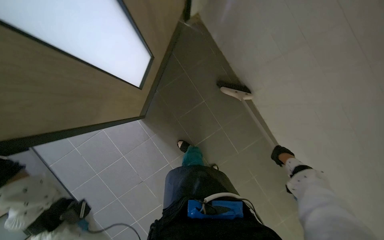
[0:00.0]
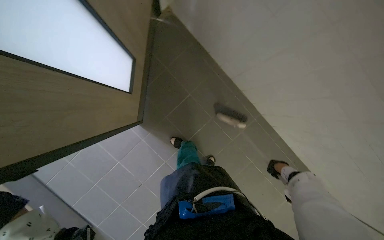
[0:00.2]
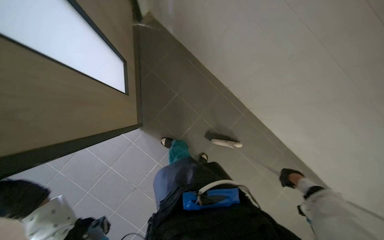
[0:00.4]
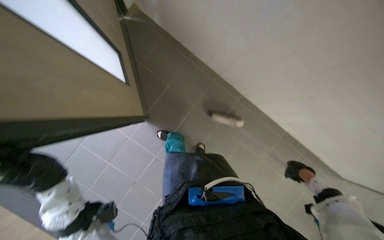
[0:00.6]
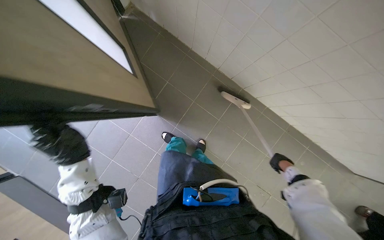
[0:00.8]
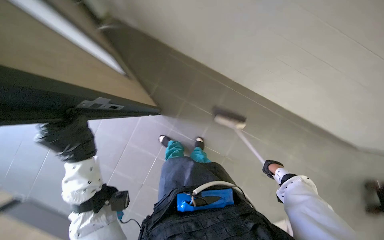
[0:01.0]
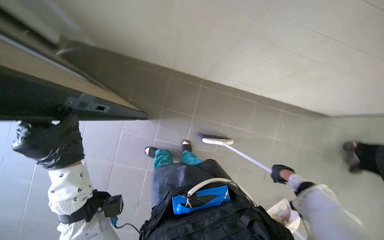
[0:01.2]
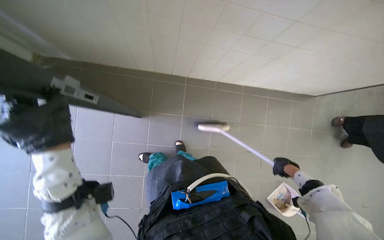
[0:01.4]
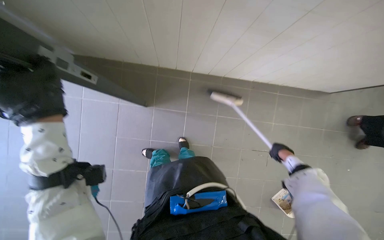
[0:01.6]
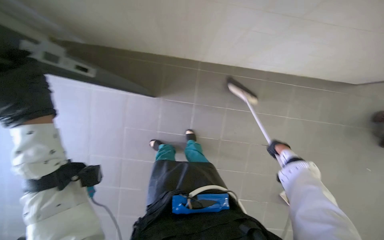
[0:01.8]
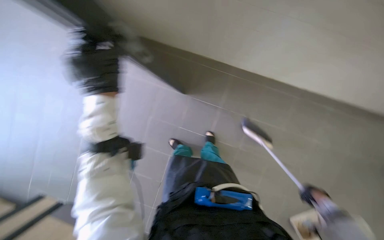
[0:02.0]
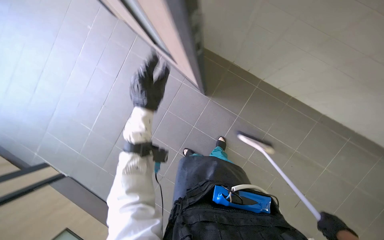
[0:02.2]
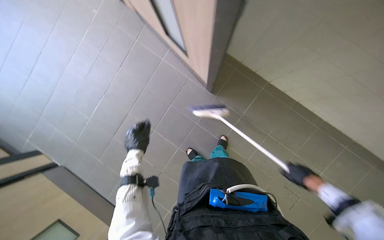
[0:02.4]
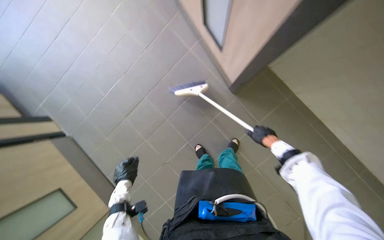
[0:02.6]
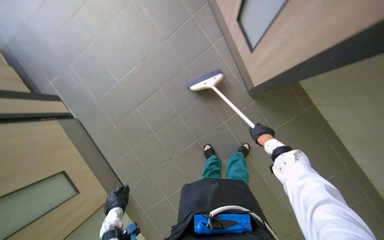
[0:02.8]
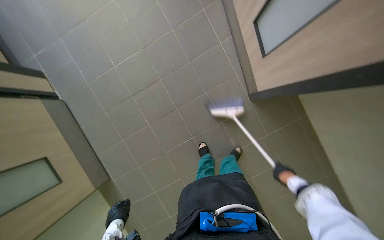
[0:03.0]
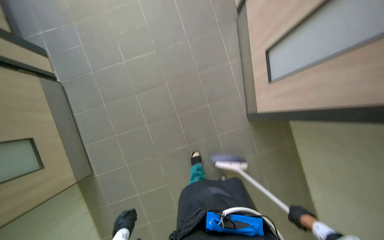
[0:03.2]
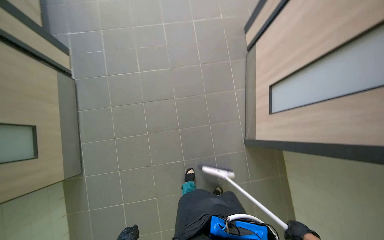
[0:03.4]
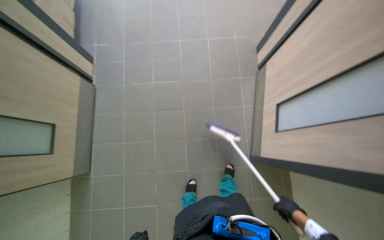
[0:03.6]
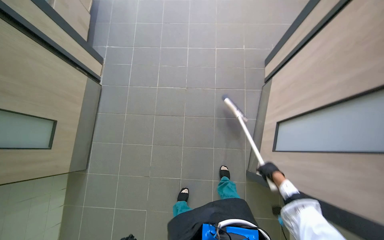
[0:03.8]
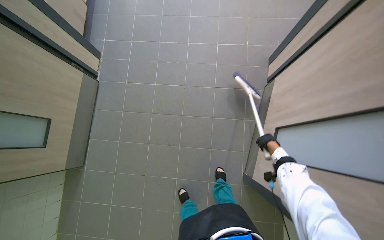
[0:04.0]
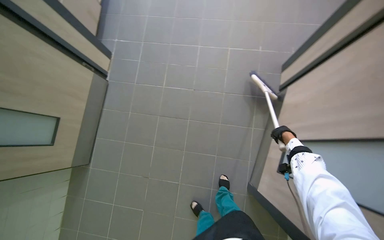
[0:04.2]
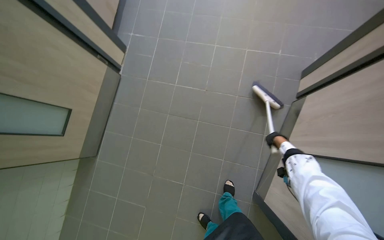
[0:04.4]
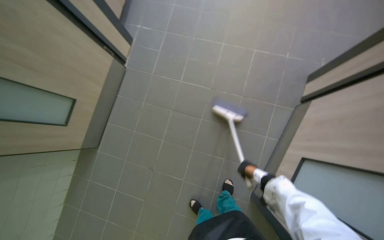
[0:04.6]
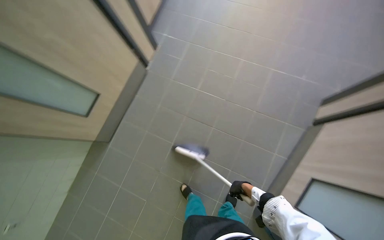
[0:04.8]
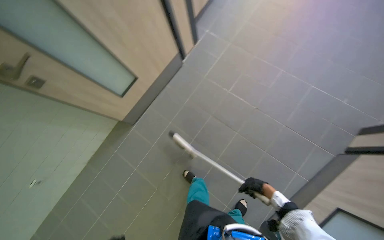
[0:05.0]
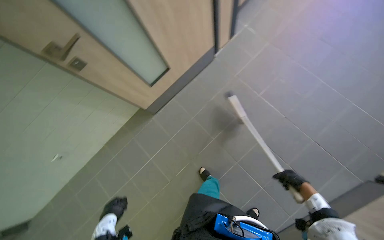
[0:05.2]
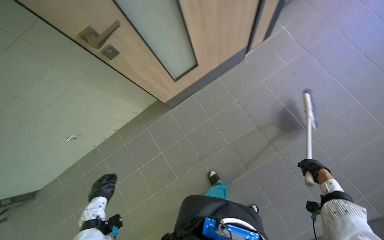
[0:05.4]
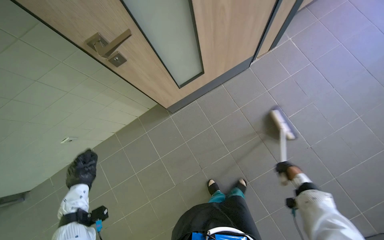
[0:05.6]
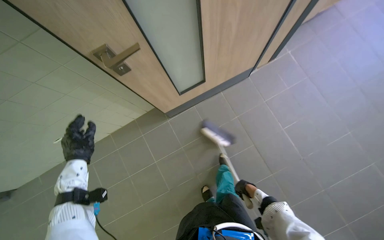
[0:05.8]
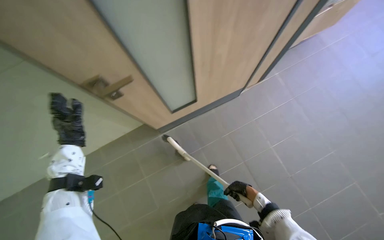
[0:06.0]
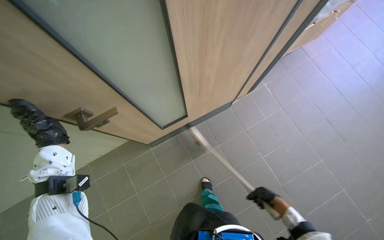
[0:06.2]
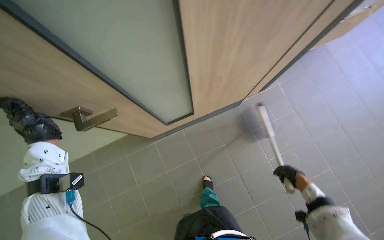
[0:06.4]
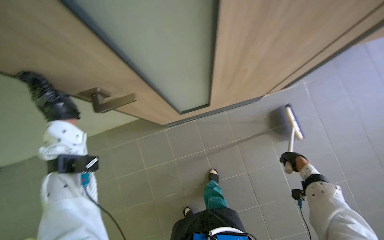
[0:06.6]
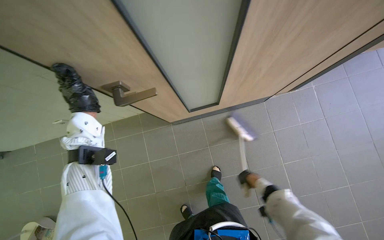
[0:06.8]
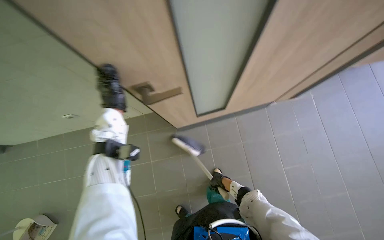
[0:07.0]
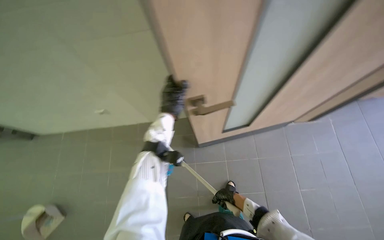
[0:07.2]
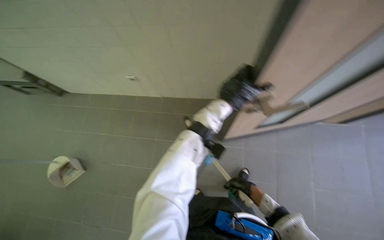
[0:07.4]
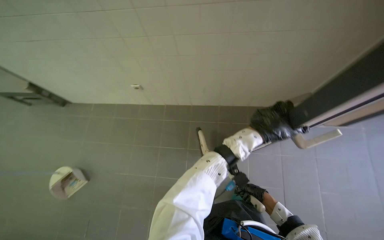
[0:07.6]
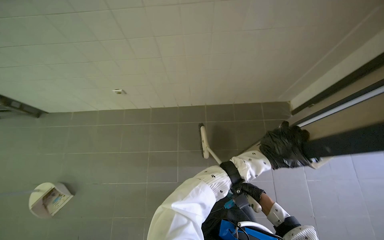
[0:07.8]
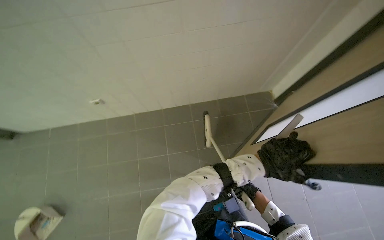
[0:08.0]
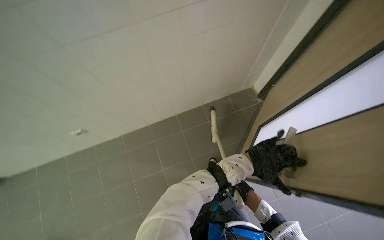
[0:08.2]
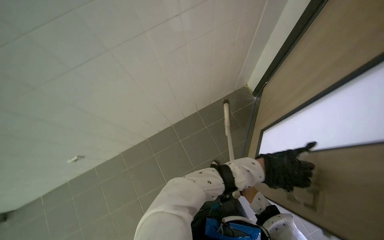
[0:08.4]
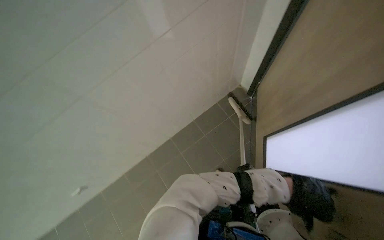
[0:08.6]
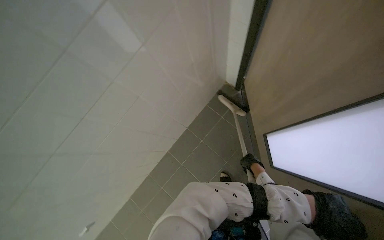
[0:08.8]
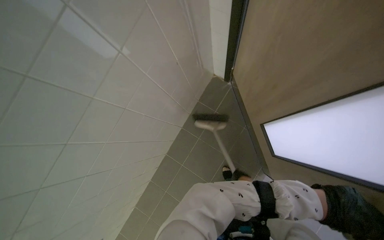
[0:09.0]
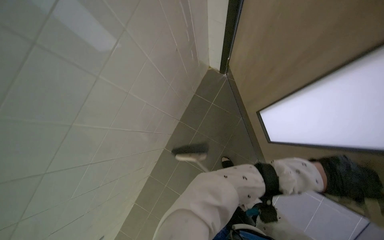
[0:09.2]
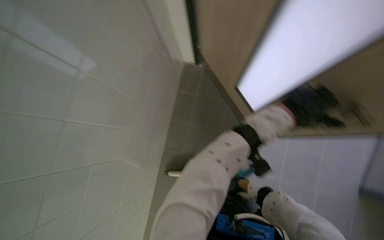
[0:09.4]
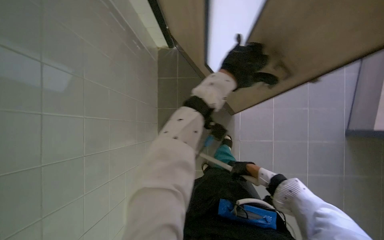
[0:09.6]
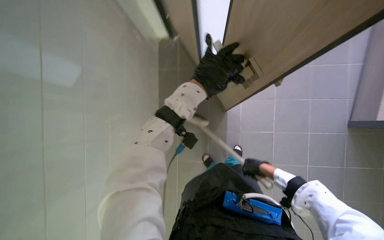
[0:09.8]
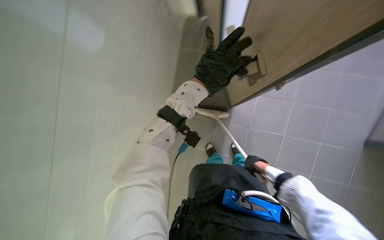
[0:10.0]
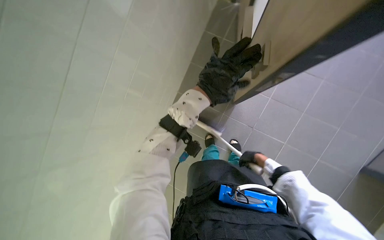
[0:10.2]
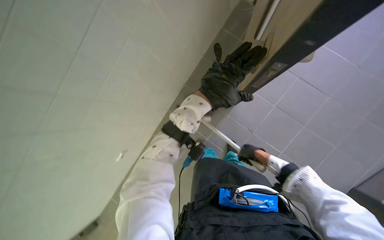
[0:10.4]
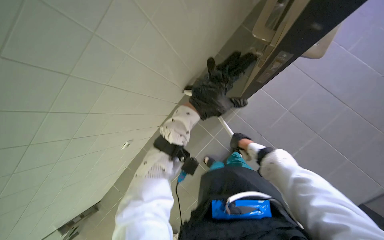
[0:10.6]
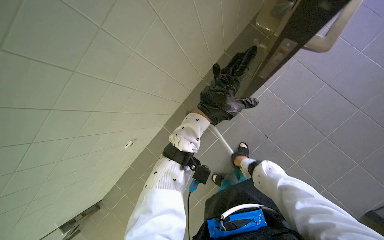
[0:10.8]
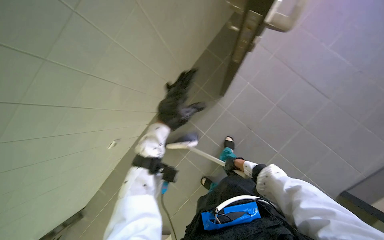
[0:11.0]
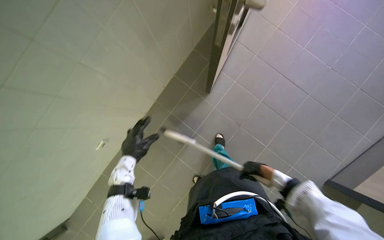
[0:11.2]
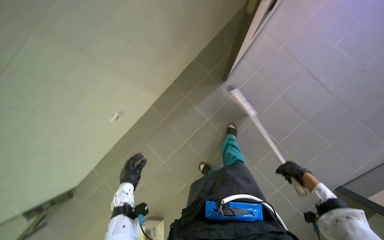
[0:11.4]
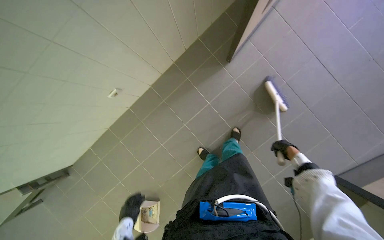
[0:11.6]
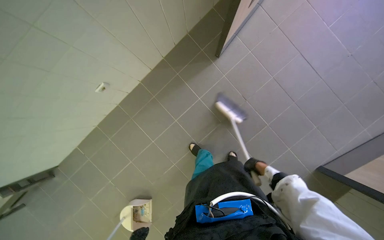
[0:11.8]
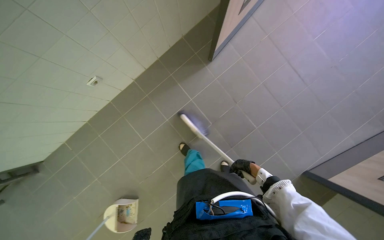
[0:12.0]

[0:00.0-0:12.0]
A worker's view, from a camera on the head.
Job: sweeping floor.
The whole recording: Sweeping kitchen floor. The worker sweeps the kitchen floor with a broom and dustpan, moving chairs to clean underneath them.
0:00.0 to 0:01.6: The right hand moves nearer and farther over about 10 cm, changing direction 2 times.
0:01.6 to 0:03.0: The head rotates approximately 25 degrees to the left. The left hand shifts approximately 50 cm down the picture and farther from the camera.
0:03.0 to 0:04.4: The wearer looks about 15 degrees further upward. The scene rotates clockwise by about 40 degrees.
0:04.4 to 0:06.0: The camera is carried approximately 60 cm. The scene rotates clockwise by some 50 degrees.
0:06.0 to 0:07.6: The wearer's head swings roughly 35 degrees to the left. The right hand moves some 15 cm to the right and comes back.
0:07.6 to 0:09.0: The camera is carried about 50 cm. The wearer's head swings approximately 60 degrees to the right.
0:09.0 to 0:10.4: Everything in view rotates some 35 degrees counterclockwise.

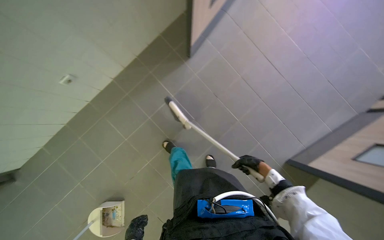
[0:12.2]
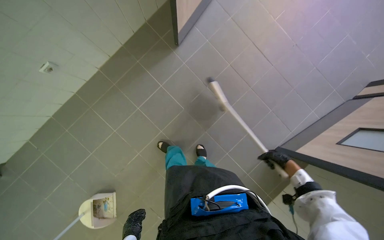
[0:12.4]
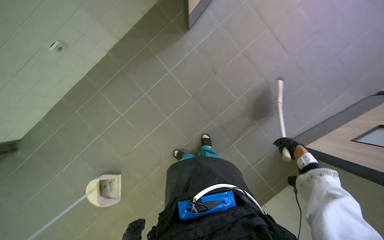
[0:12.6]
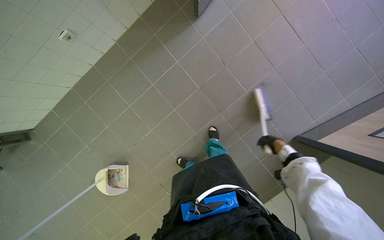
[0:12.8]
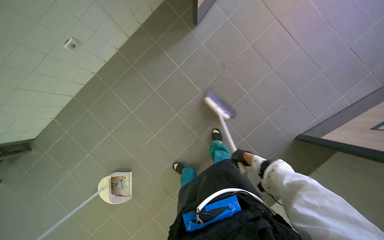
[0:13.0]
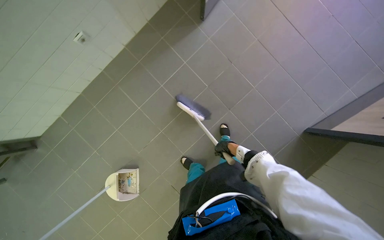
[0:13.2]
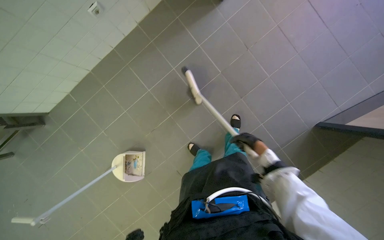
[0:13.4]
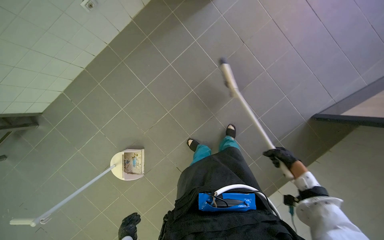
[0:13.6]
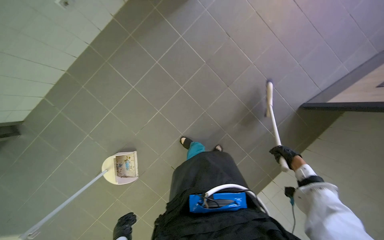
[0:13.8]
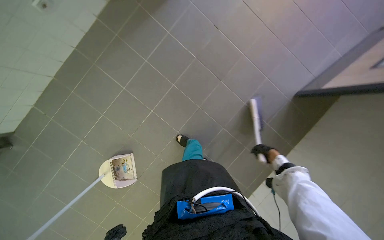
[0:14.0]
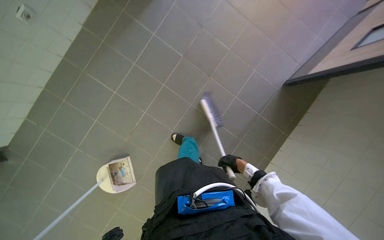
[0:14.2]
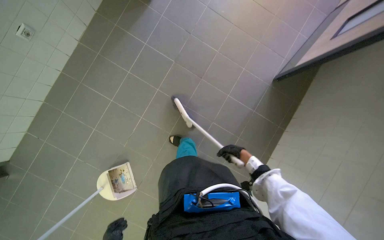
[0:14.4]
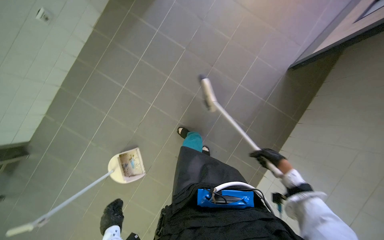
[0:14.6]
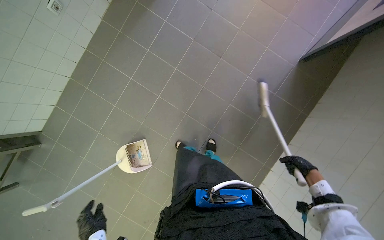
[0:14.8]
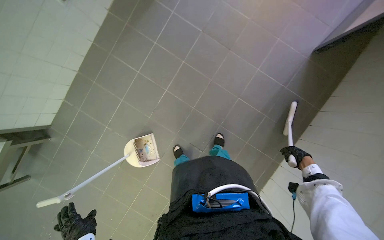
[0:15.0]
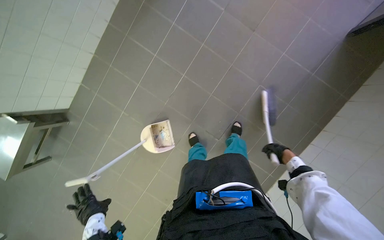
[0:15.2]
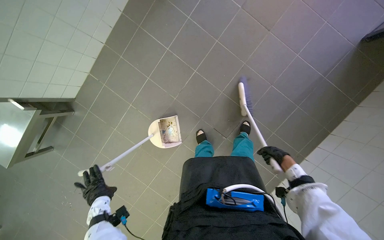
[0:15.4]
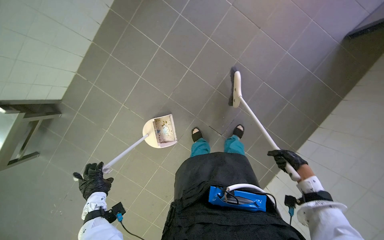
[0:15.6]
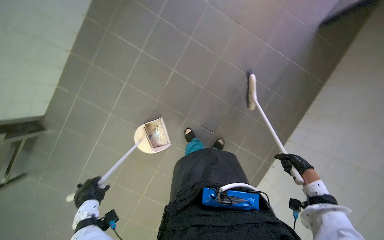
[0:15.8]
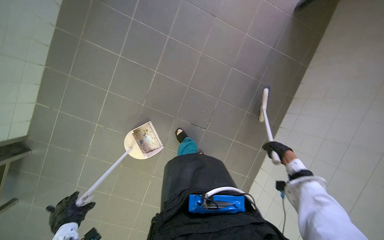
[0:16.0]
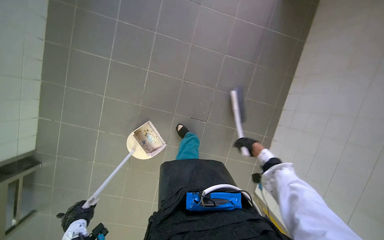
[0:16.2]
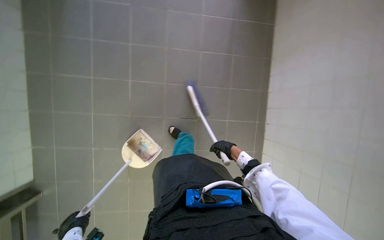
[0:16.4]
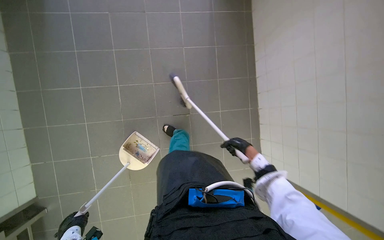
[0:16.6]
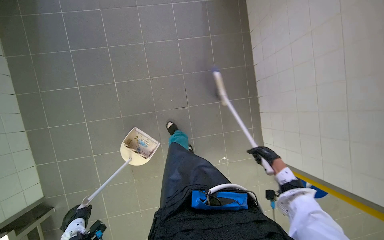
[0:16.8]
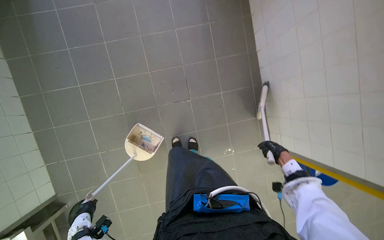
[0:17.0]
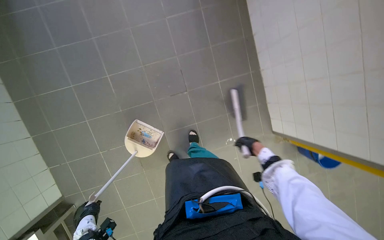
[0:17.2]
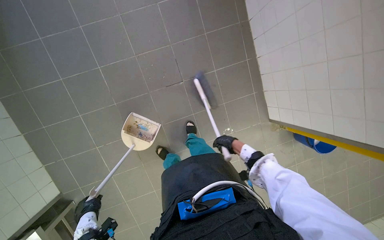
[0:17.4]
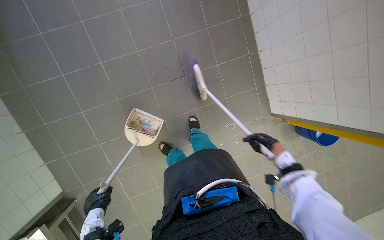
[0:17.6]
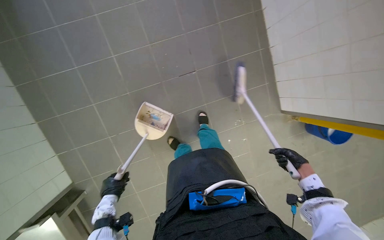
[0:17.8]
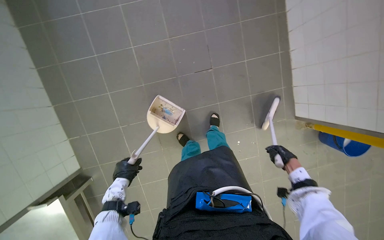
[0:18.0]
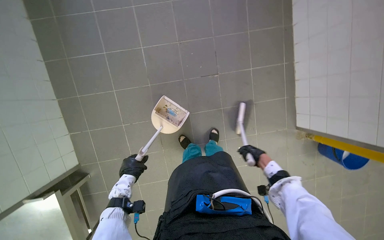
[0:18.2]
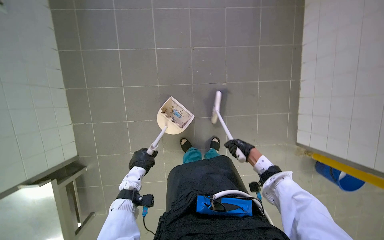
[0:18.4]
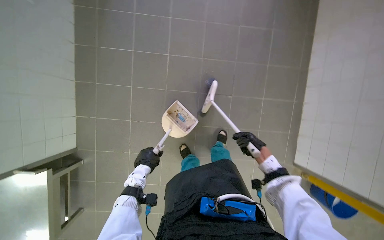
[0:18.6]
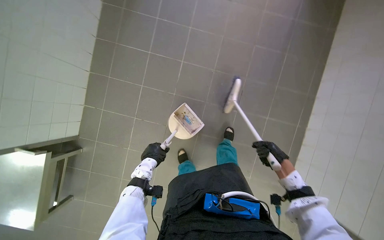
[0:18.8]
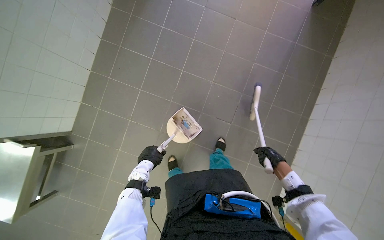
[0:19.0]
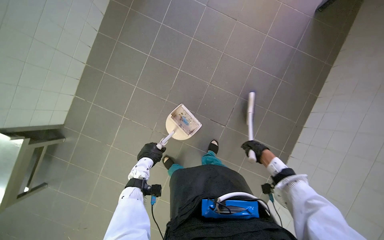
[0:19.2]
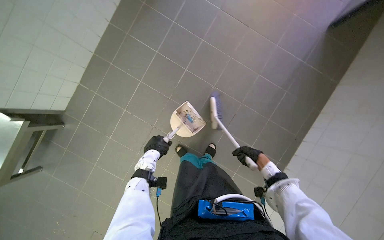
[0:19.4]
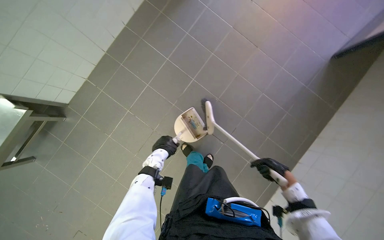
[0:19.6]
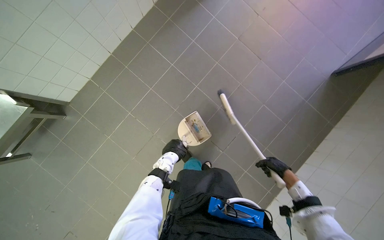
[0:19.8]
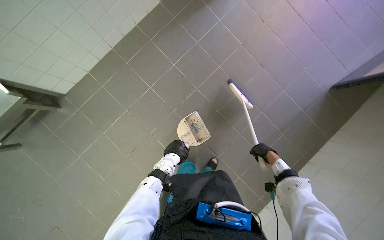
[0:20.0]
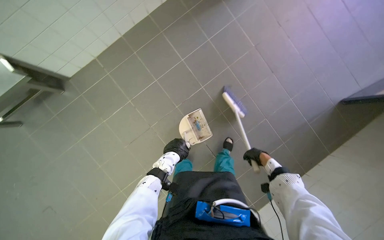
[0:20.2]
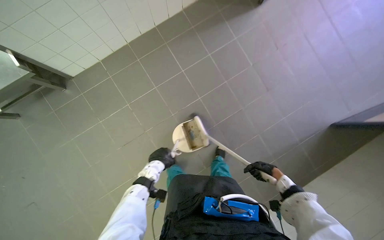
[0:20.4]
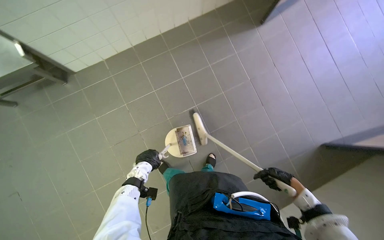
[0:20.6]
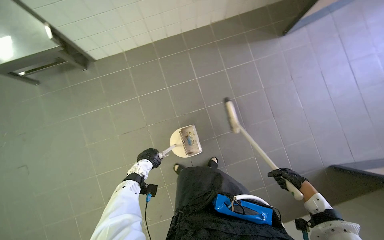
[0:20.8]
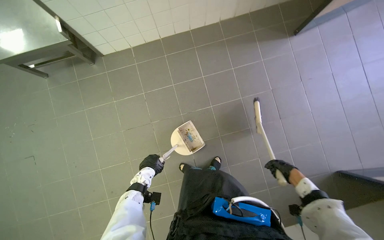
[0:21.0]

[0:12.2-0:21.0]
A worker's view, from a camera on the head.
Job: sweeping floor.
The whole recording: Sweeping kitchen floor. The worker sweeps the kitchen floor with a broom and dustpan, moving chairs to clean underneath them.
0:12.2 to 0:13.6: The right hand moves left and right over some 25 cm, changing direction 2 times.
0:13.6 to 0:15.2: The right hand moves left and right over approximately 30 cm, changing direction 2 times.
0:15.2 to 0:16.6: The scene turns about 40 degrees counterclockwise in the picture.
0:16.6 to 0:18.0: The right hand moves left and right over about 25 cm, changing direction 2 times.
0:18.0 to 0:19.6: The view tips upward by roughly 15 degrees. The scene rotates clockwise by about 45 degrees.
0:19.6 to 0:21.0: The scene rotates clockwise by approximately 35 degrees. The right hand travels farther from the camera and back again, approximately 10 cm each way.
